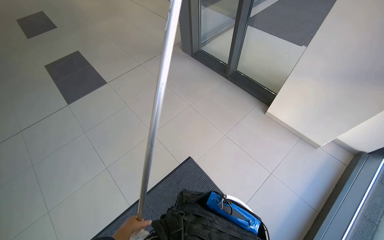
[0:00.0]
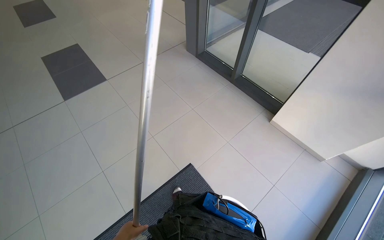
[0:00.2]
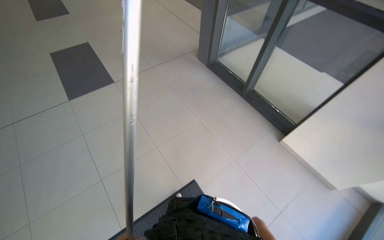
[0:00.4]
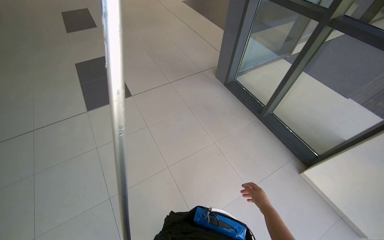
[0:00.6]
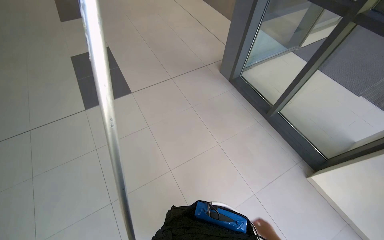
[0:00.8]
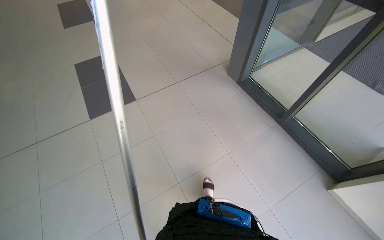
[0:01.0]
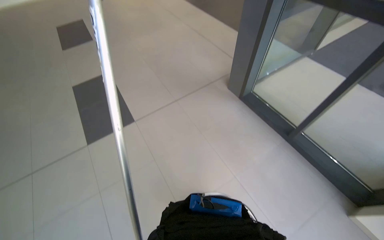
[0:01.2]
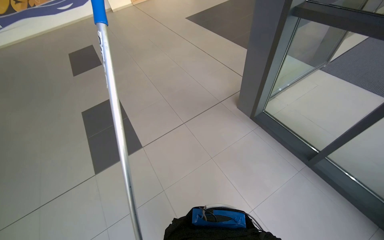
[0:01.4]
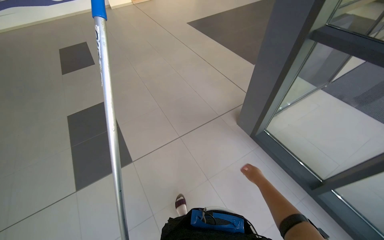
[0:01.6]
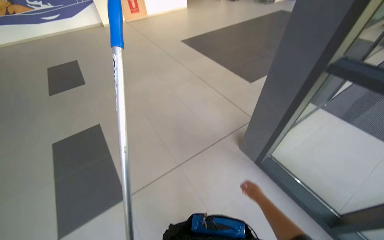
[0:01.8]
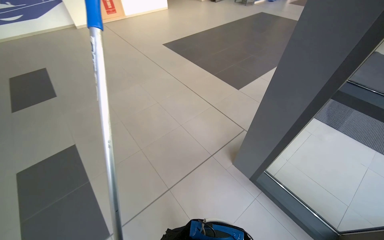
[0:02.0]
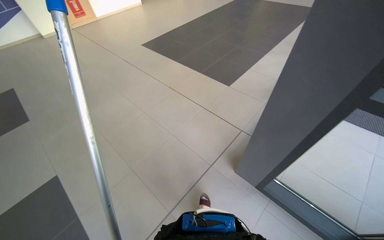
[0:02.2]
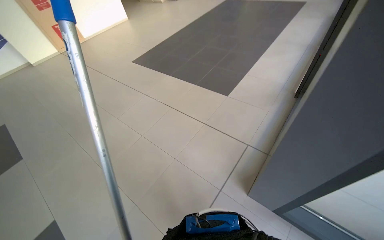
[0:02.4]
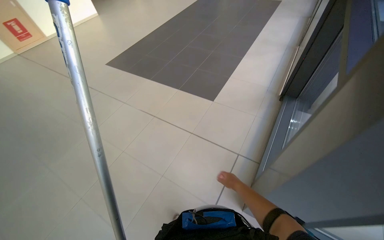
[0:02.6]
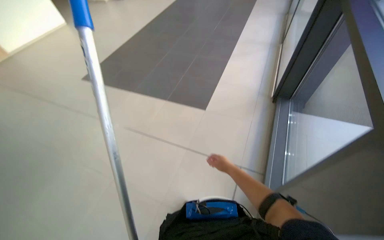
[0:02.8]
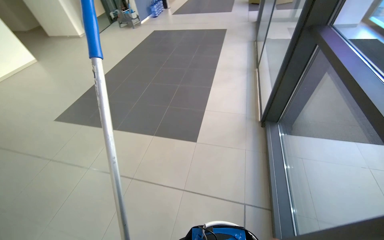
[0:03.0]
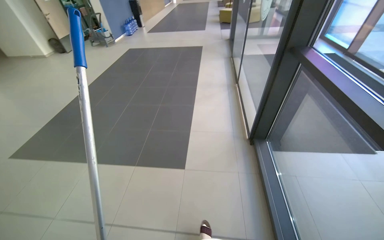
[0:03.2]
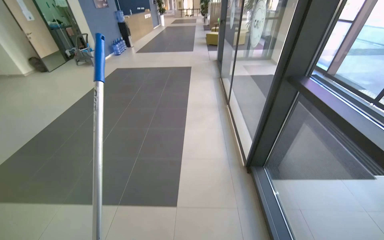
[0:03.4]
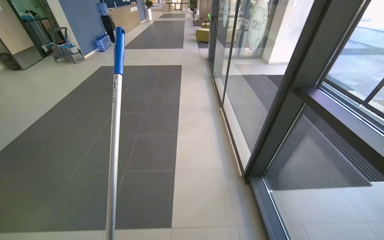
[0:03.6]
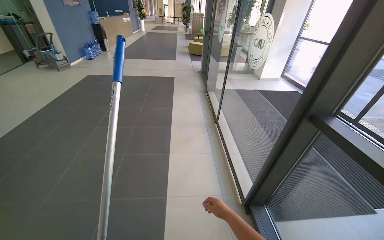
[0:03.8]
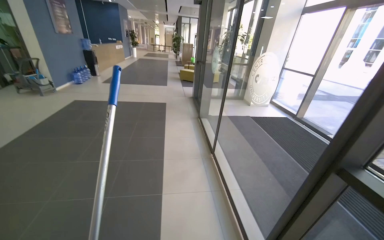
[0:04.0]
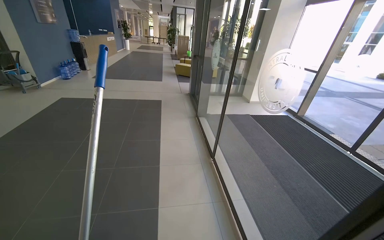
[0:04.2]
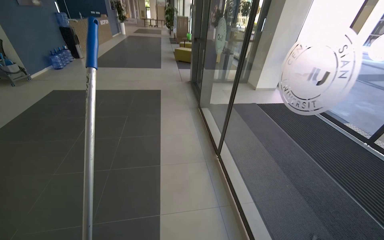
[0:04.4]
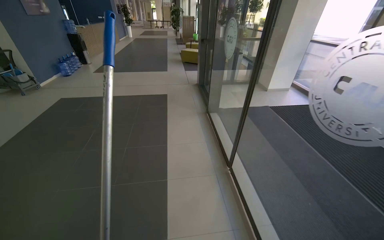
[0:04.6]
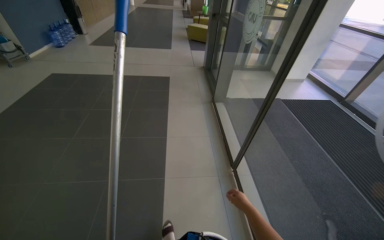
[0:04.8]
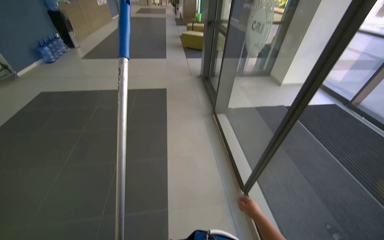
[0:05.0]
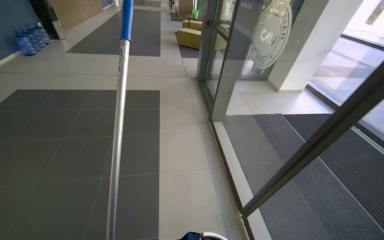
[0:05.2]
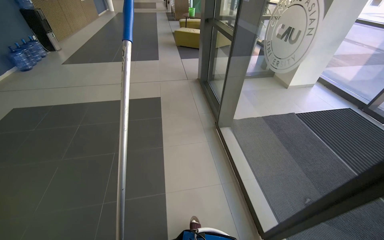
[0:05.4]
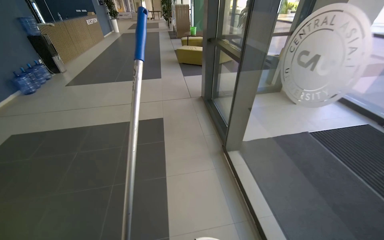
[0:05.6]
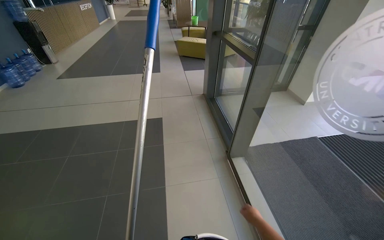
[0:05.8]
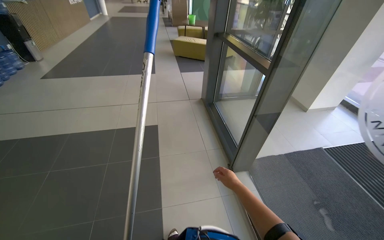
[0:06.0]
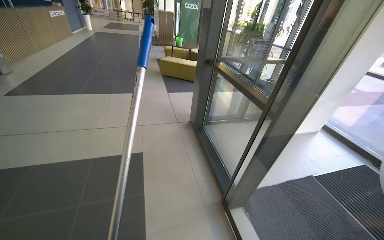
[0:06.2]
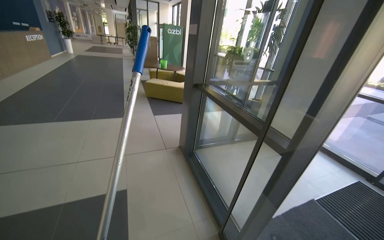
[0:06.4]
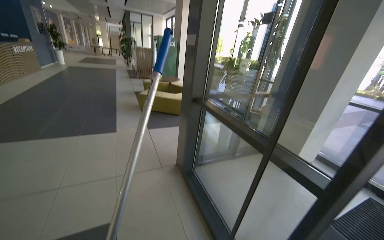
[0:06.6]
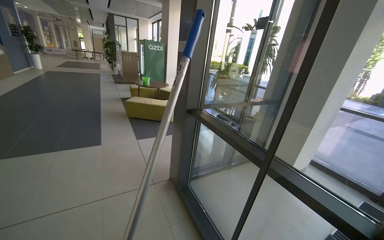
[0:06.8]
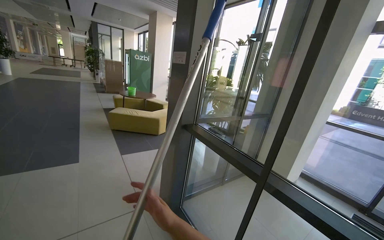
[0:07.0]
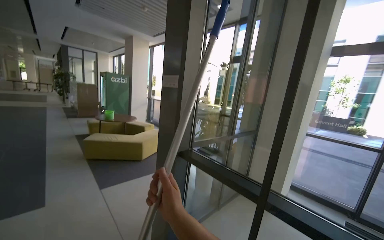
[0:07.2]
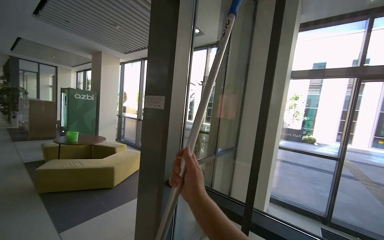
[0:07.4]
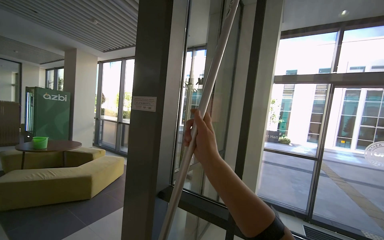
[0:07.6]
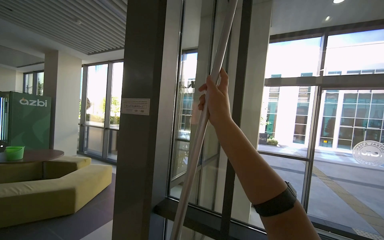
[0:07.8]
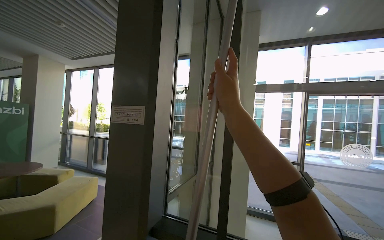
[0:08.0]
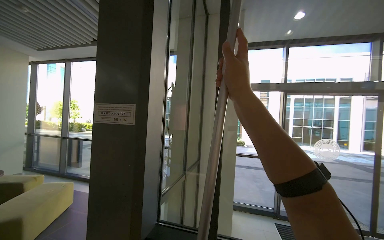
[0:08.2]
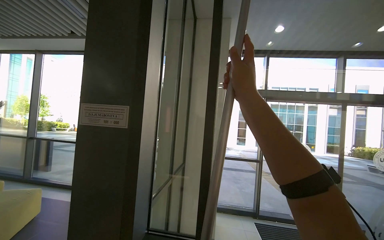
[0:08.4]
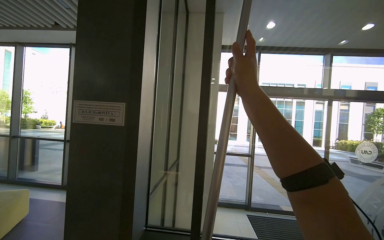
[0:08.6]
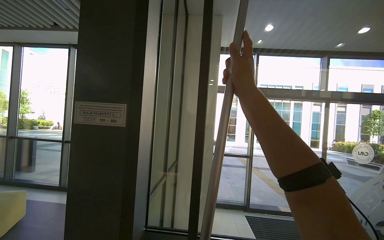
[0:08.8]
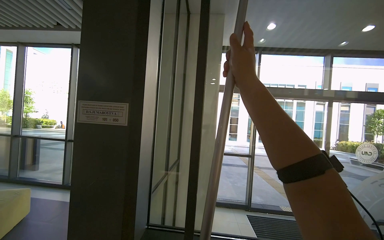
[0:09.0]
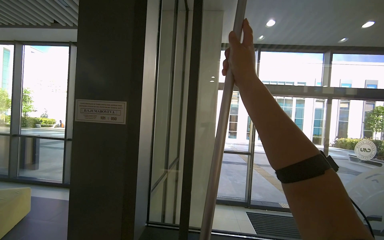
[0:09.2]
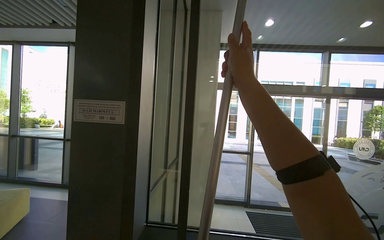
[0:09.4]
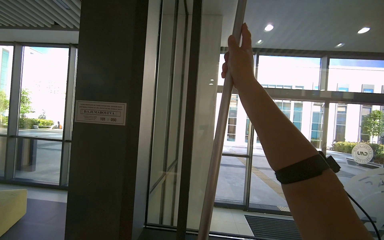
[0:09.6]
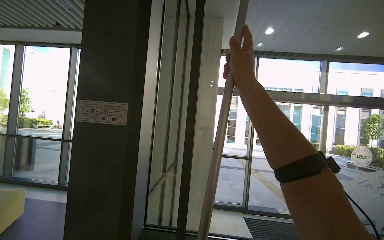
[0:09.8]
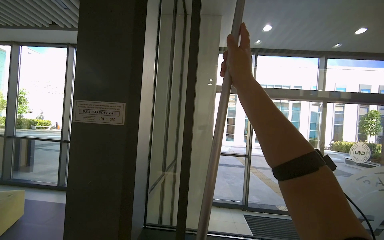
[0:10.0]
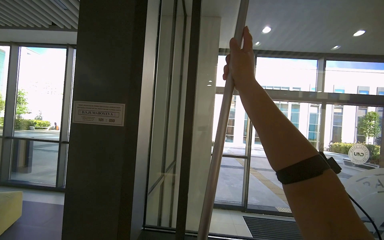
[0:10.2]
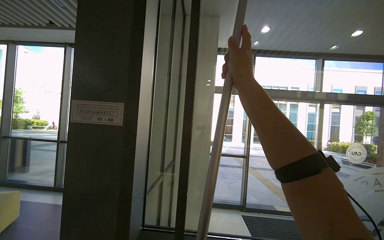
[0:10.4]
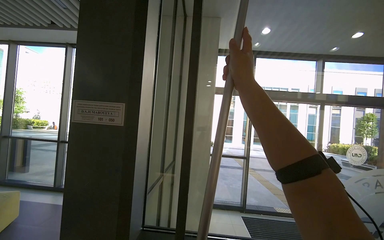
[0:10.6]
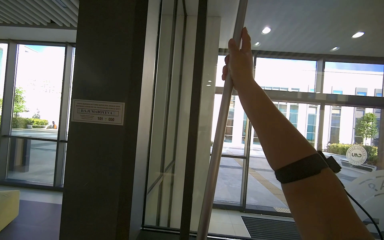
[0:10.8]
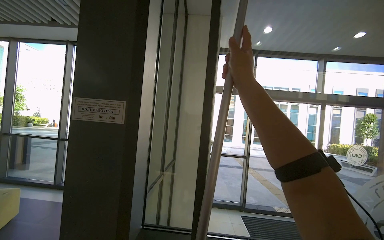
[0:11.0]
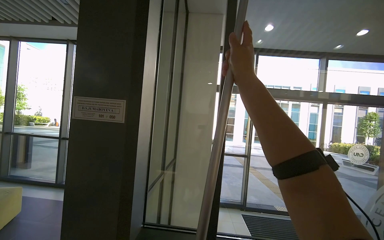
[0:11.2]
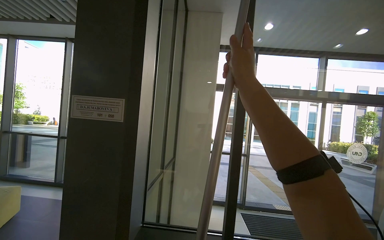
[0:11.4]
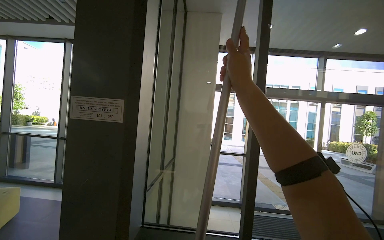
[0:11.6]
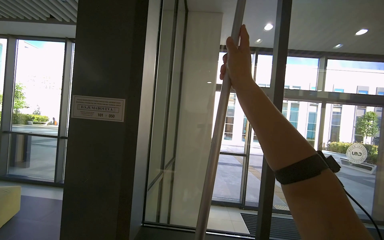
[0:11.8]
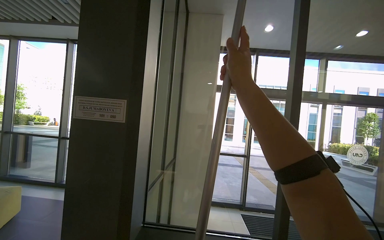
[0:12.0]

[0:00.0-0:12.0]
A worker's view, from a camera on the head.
Job: cleaning windows.
The whole recording: Cleaning glass windows. The worker cleans the large glass windows with a long-handled cleaning tool.
0:00.0 to 0:01.6: The head travels about 1.5 m.
0:03.0 to 0:04.4: The camera is carried some 1.5 m. The wearer's head swings some 35 degrees to the right.
0:04.4 to 0:06.0: The wearer moves some 2 m.
0:06.0 to 0:07.6: The camera is carried some 1.5 m. The head rotates about 50 degrees to the right. The view tips upward by roughly 30 degrees.

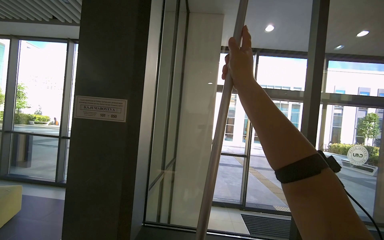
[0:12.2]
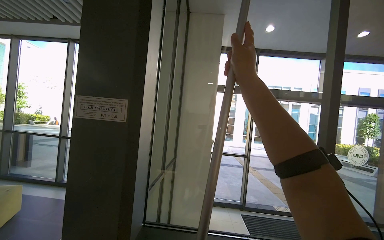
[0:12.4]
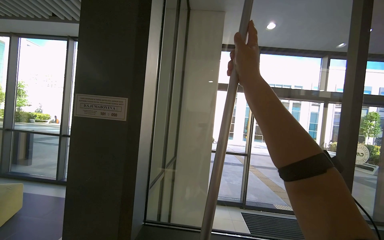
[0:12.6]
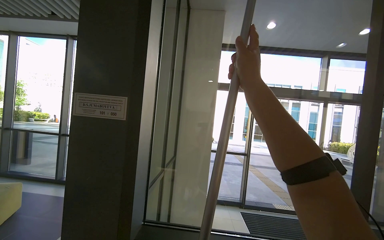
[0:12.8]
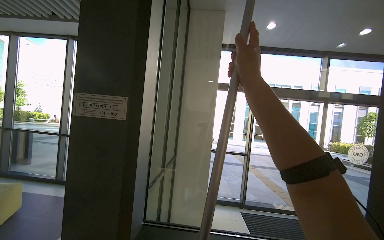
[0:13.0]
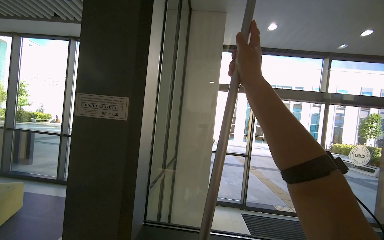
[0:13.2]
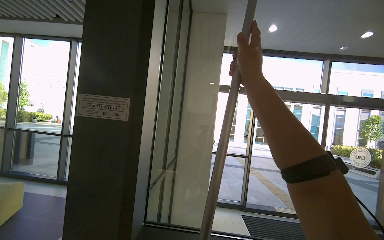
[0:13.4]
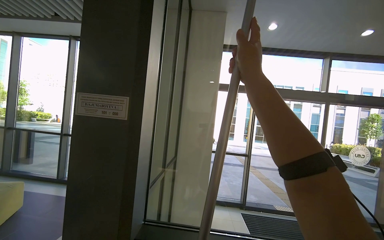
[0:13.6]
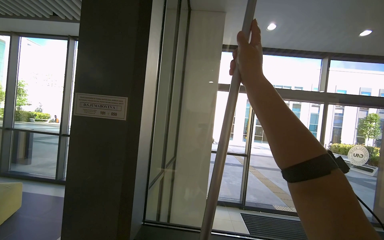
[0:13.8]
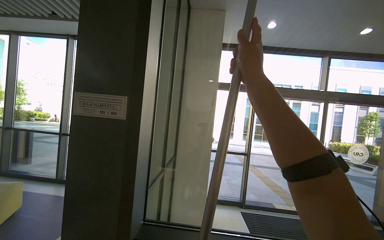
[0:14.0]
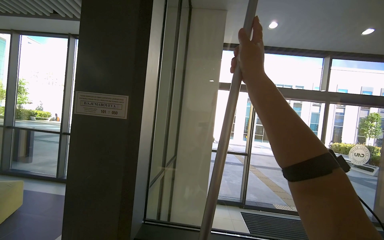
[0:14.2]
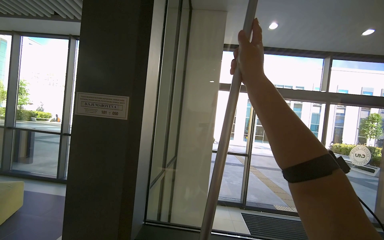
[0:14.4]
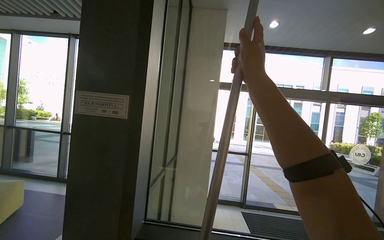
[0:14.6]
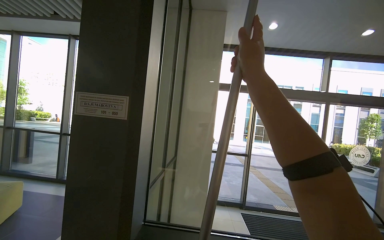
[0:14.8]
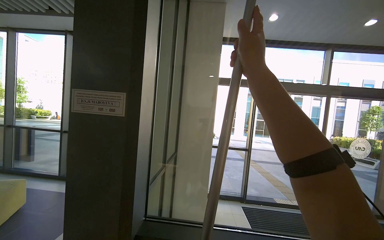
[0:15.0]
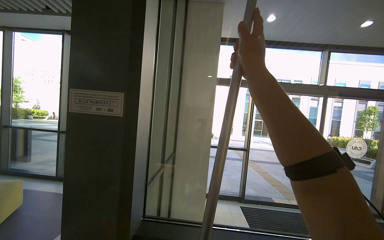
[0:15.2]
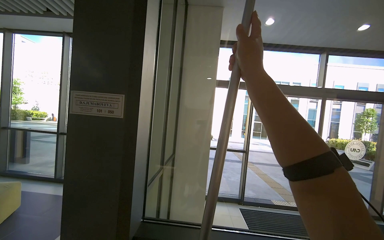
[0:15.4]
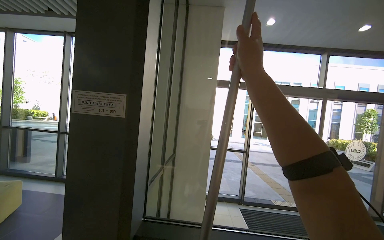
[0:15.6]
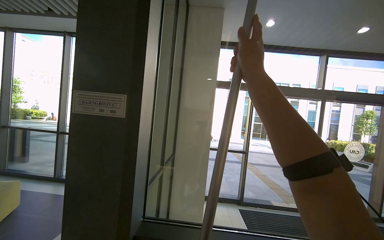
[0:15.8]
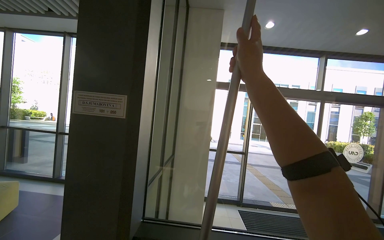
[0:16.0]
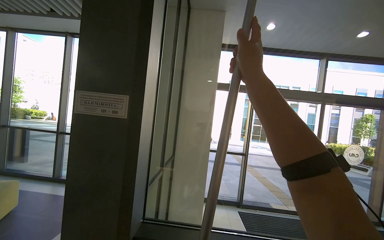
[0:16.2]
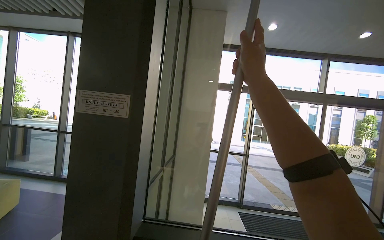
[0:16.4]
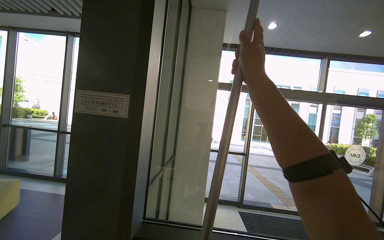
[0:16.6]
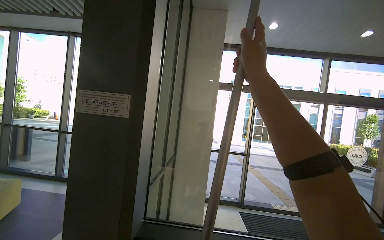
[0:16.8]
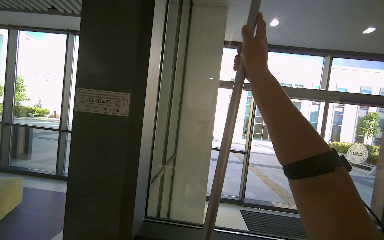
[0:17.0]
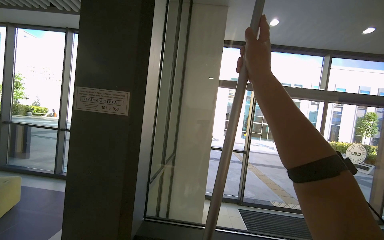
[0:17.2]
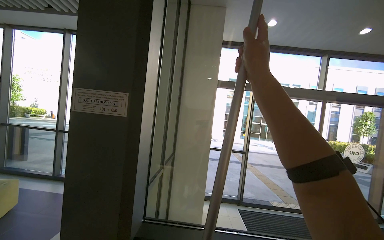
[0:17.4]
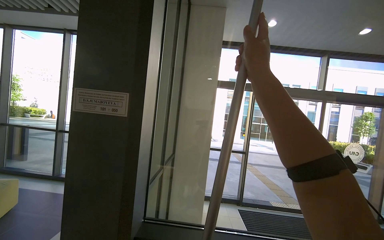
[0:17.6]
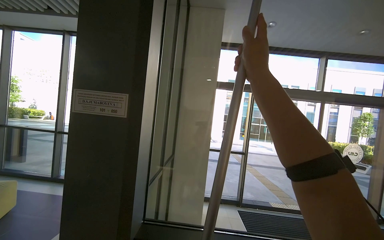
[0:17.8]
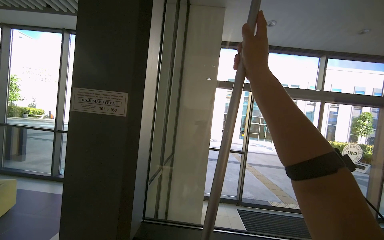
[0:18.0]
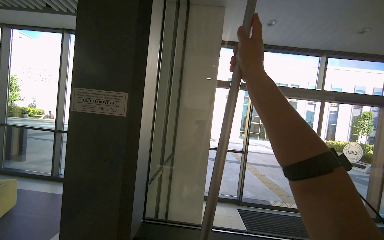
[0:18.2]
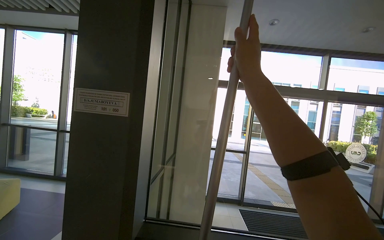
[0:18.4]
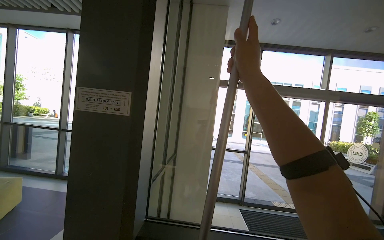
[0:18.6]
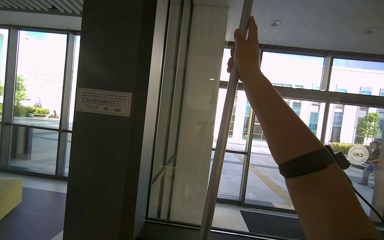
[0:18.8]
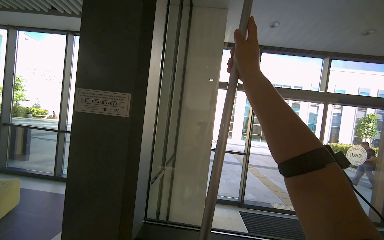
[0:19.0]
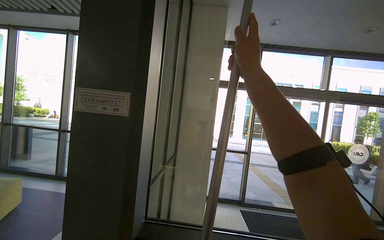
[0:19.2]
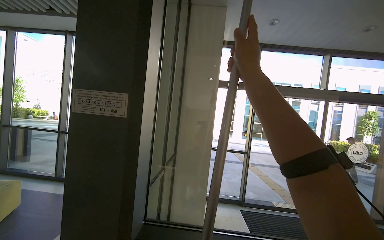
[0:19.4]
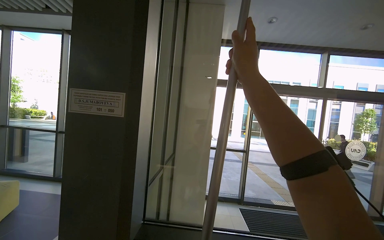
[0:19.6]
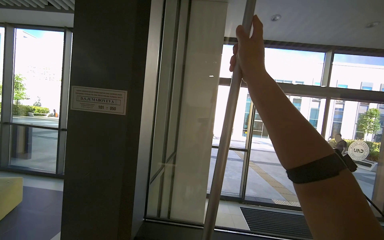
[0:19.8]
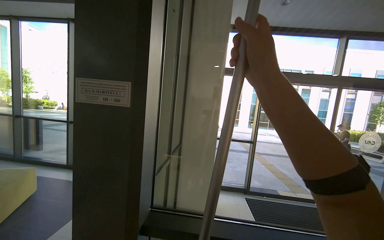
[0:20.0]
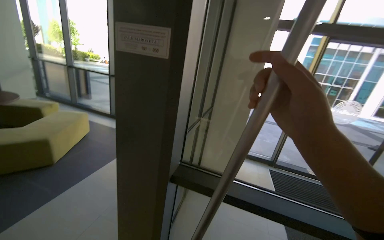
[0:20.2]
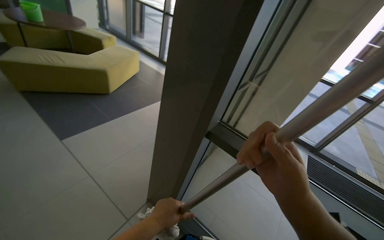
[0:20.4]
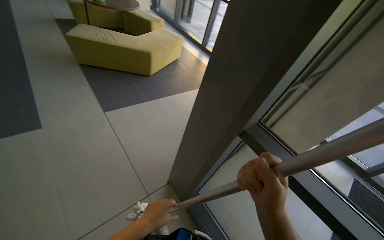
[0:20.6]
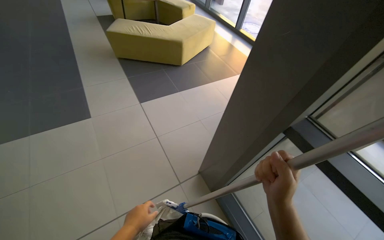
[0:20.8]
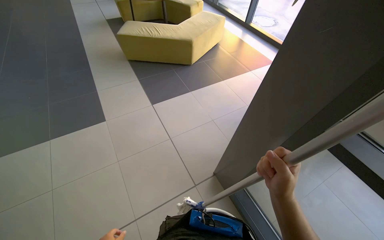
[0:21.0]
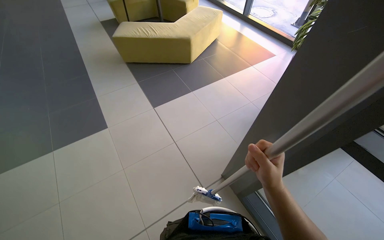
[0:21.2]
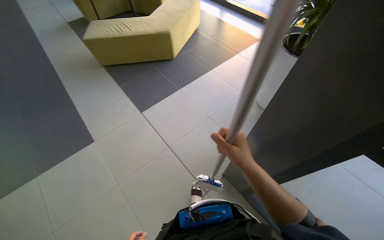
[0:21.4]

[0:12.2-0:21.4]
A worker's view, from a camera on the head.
Job: cleaning windows.
The whole recording: Cleaning glass windows. The worker cleans the large glass windows with a long-handled cleaning tool.
0:19.8 to 0:21.4: The camera is carried roughly 40 cm. The wearer's head swings roughly 55 degrees to the left. The view tilts some 45 degrees downward.
